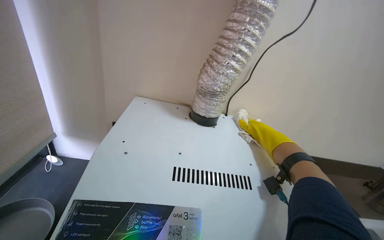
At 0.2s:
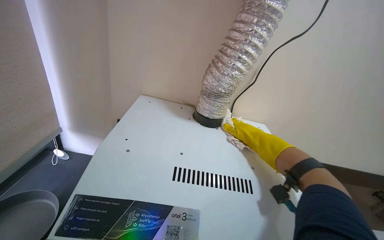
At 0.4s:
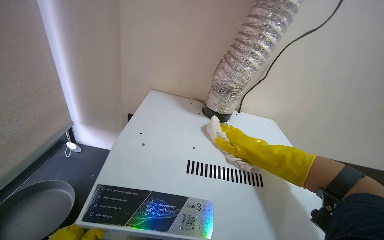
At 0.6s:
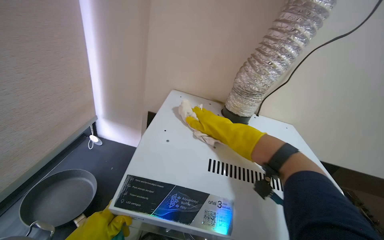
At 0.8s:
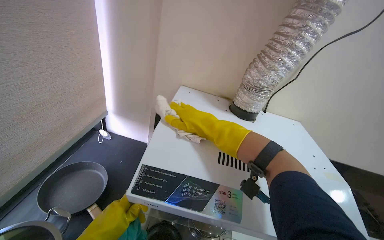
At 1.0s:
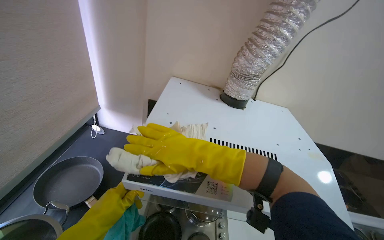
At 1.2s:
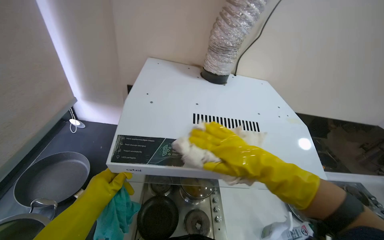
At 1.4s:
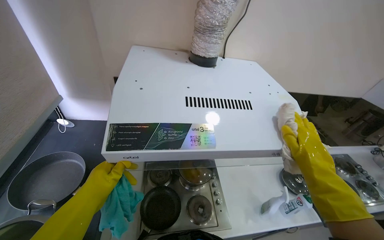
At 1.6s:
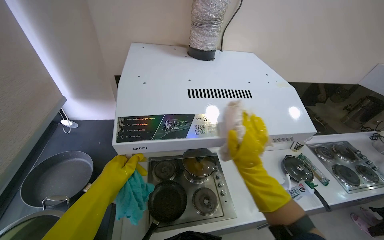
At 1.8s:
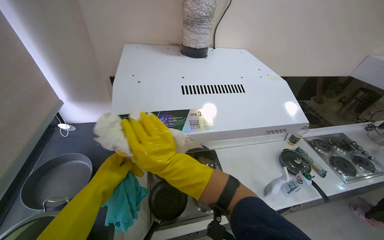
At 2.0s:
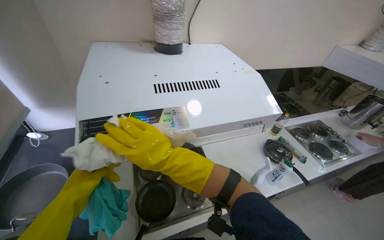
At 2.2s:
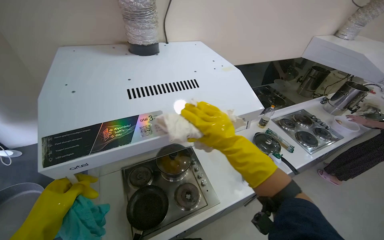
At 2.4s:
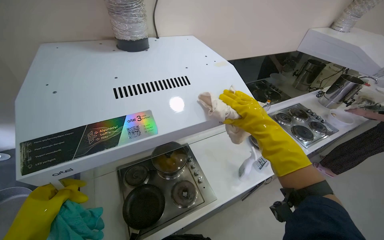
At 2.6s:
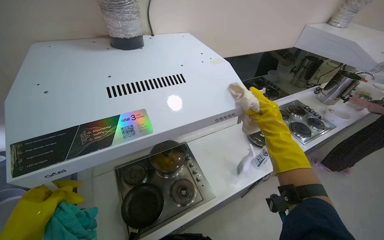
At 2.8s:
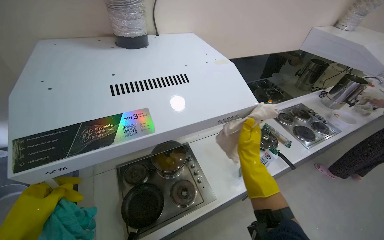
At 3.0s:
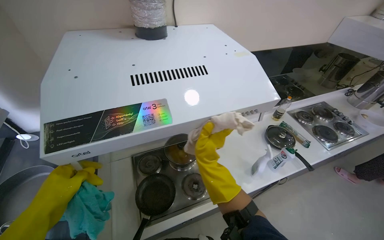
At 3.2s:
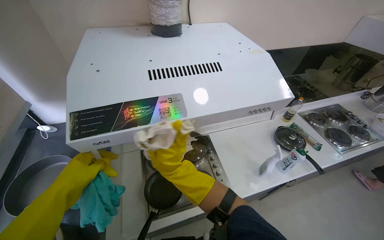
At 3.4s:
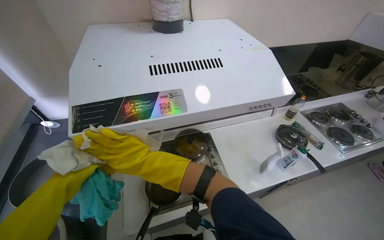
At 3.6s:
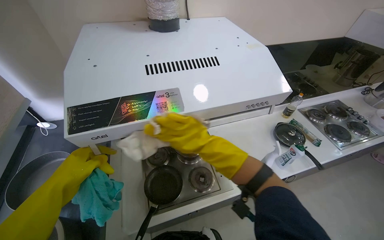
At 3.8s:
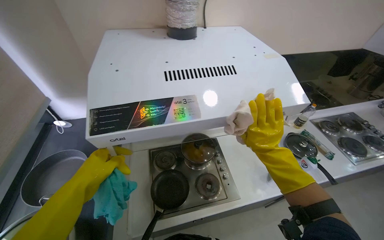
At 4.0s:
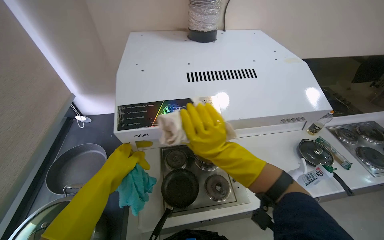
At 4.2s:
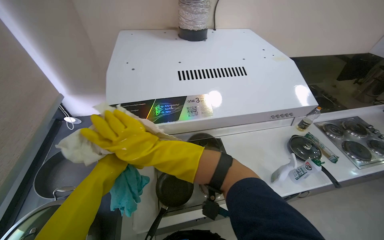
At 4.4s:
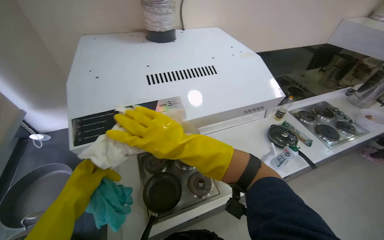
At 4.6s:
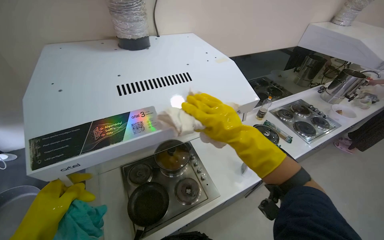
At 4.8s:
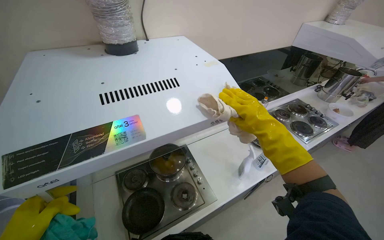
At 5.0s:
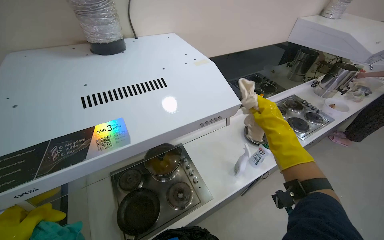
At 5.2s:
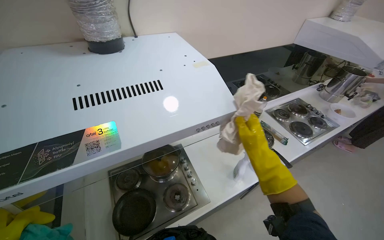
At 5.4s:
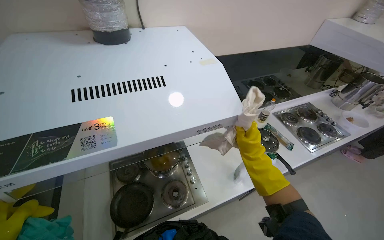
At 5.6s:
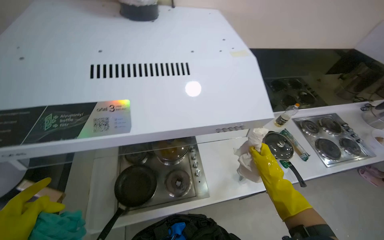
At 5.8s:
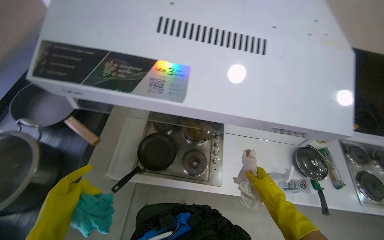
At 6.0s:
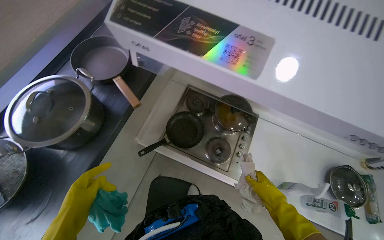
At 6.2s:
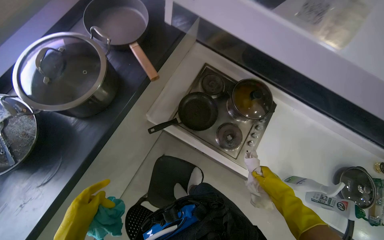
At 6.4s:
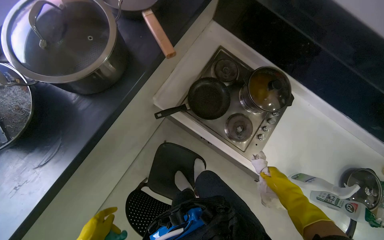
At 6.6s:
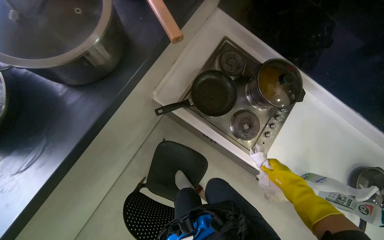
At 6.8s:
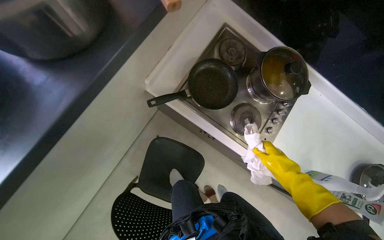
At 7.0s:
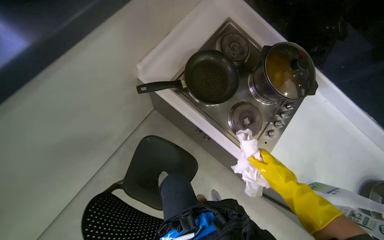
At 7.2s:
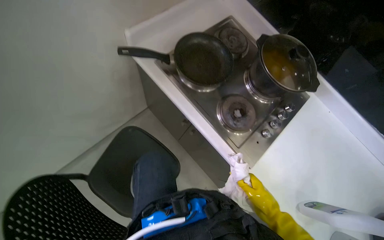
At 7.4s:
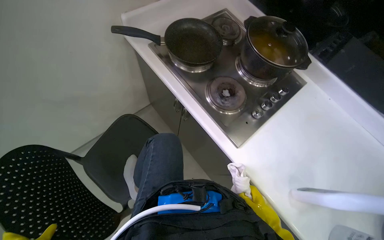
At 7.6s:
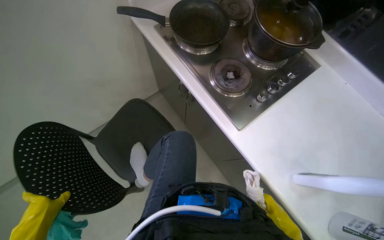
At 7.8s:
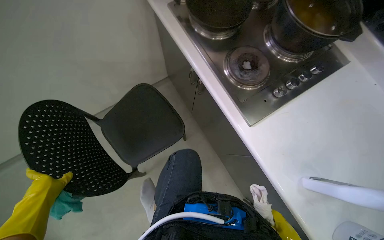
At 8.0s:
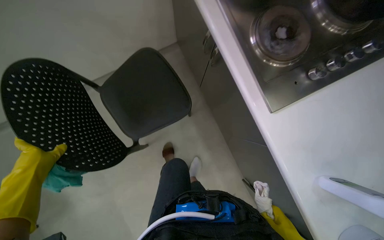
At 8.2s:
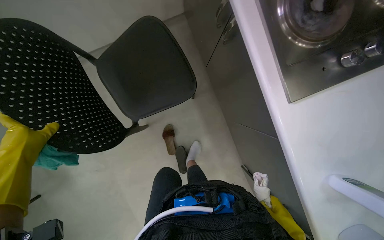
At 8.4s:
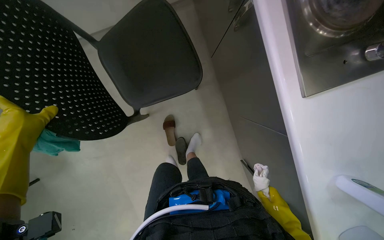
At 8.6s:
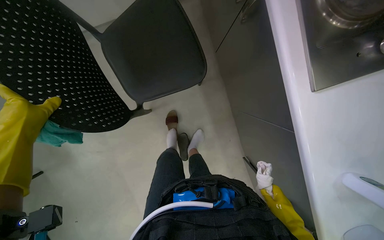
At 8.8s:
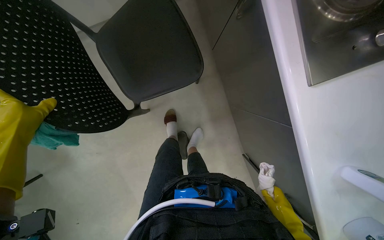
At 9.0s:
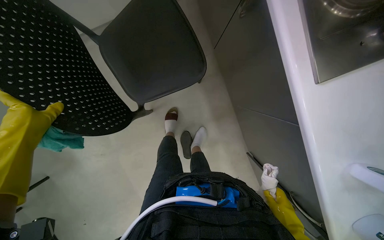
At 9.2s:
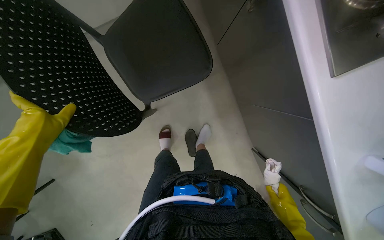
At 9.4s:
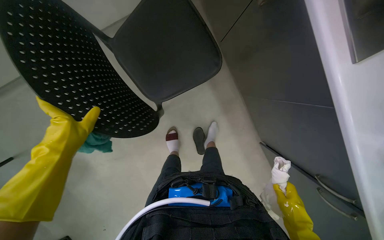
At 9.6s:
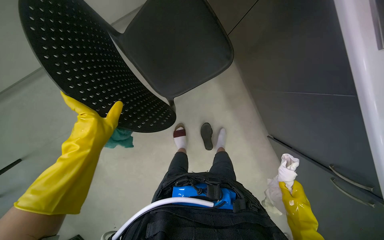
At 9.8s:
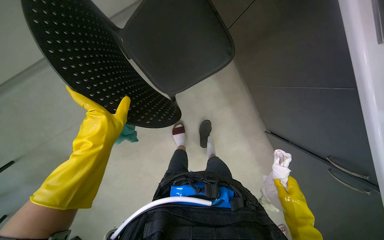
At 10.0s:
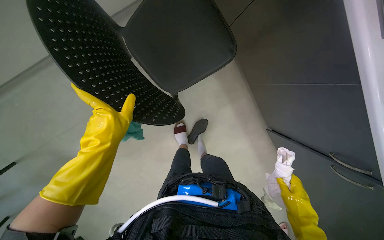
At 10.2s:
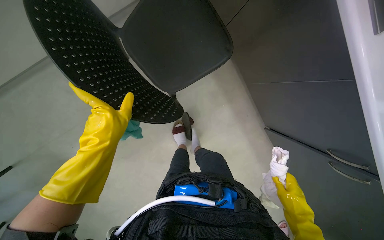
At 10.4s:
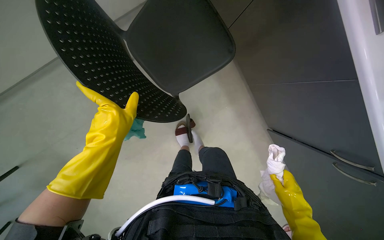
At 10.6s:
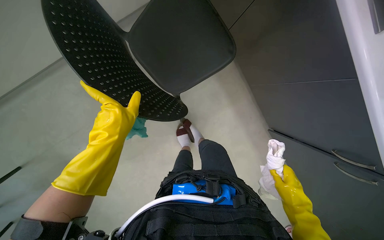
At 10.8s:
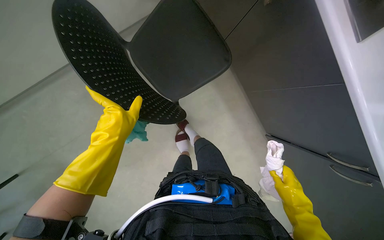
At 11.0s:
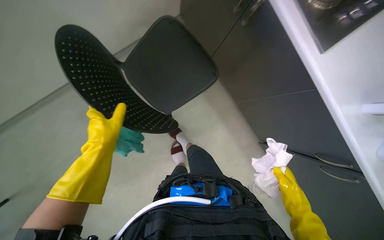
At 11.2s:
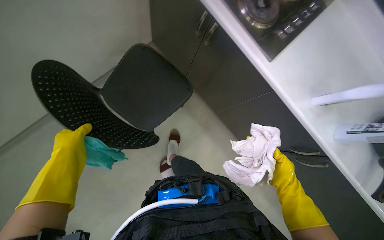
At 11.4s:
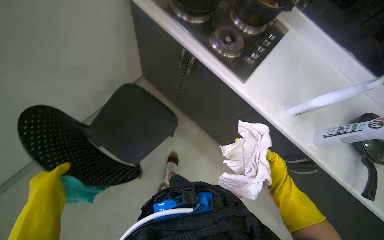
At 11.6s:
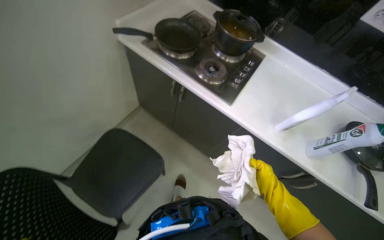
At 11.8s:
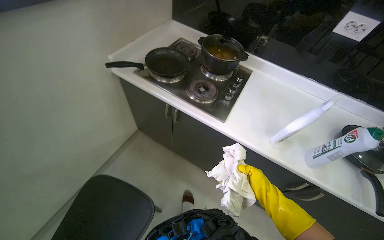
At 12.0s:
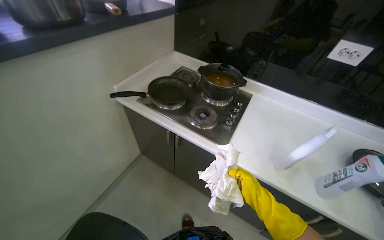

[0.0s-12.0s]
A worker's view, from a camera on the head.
Job: cleaning kitchen.
The whole recording: Wiping kitchen range hood. The worker wipes the kitchen range hood with cleaning cloths.
0.0s to 1.6s: The camera pitches downward, by some 15 degrees. The right hand goes left and right, some 30 cm each way, reversing 2 times.
1.6s to 3.0s: The right hand moves left and right over some 35 cm, changing direction 2 times.
3.0s to 4.4s: The right hand moves left and right over about 40 cm, changing direction 3 times.
4.4s to 6.0s: The wearer's head swings some 45 degrees to the left. The view tilts roughly 20 degrees downward.
6.0s to 7.6s: The wearer moves approximately 50 cm.
7.6s to 9.0s: The wearer looks about 30 degrees further downward.
10.4s to 12.0s: The view tilts some 55 degrees upward. Everything in view rotates approximately 35 degrees counterclockwise.

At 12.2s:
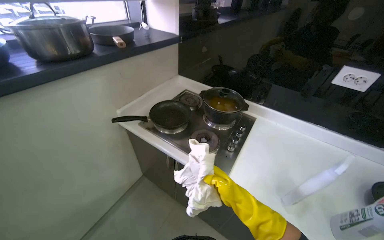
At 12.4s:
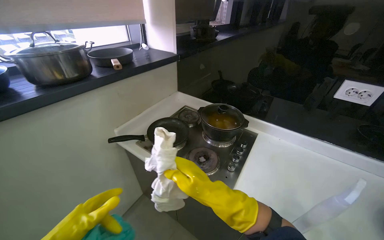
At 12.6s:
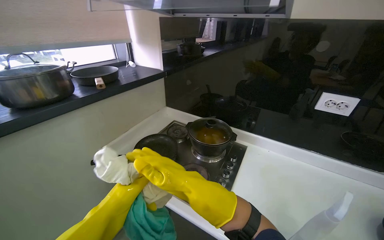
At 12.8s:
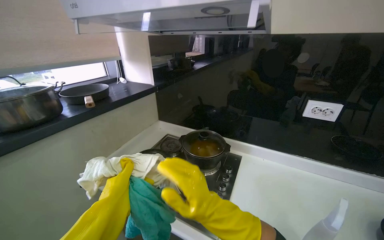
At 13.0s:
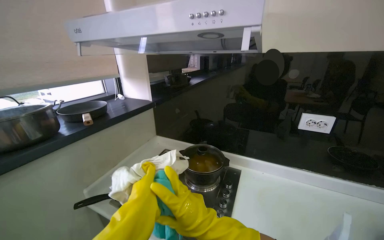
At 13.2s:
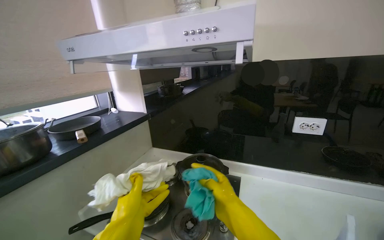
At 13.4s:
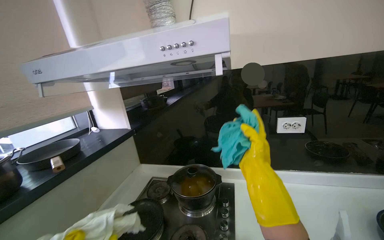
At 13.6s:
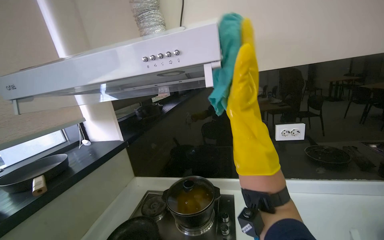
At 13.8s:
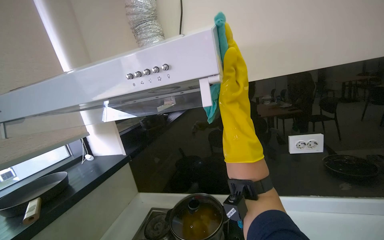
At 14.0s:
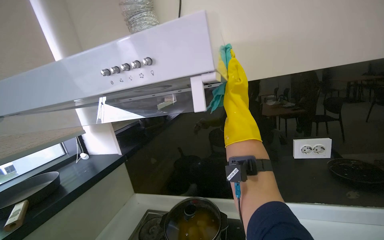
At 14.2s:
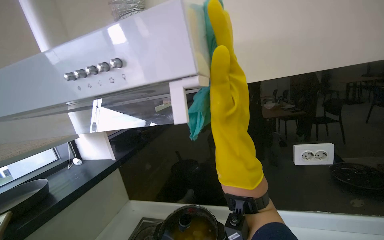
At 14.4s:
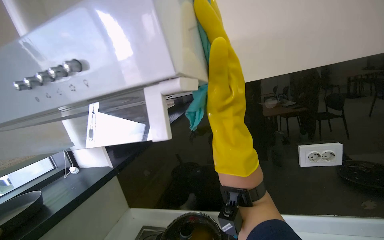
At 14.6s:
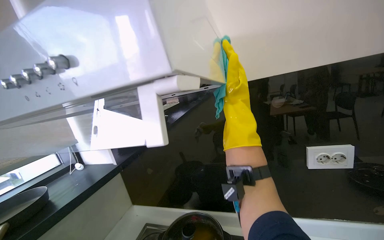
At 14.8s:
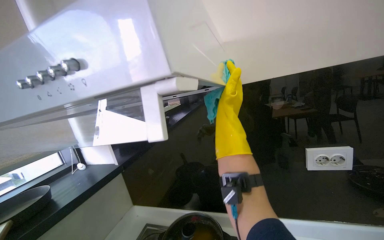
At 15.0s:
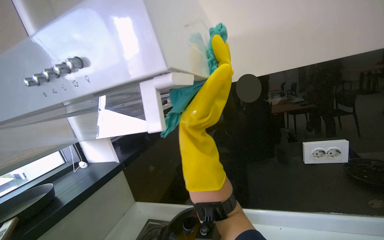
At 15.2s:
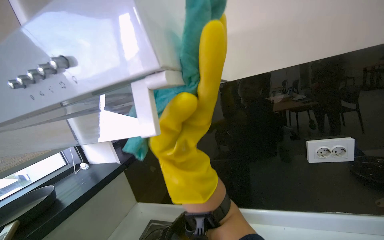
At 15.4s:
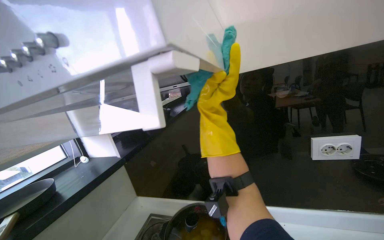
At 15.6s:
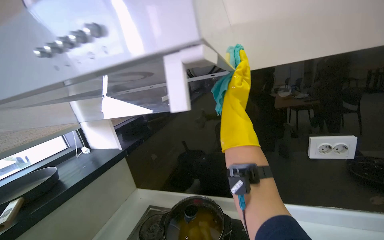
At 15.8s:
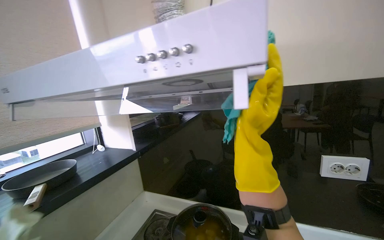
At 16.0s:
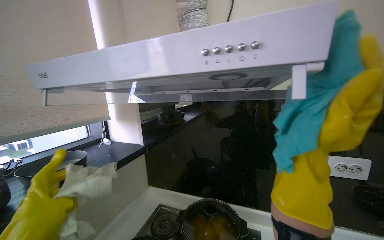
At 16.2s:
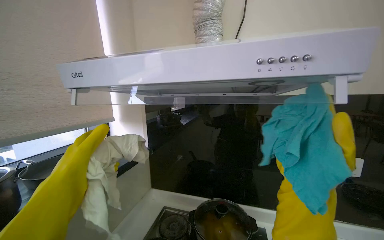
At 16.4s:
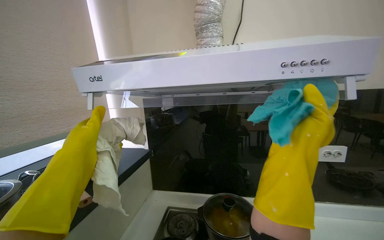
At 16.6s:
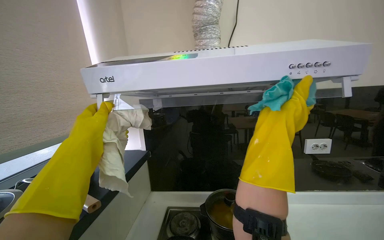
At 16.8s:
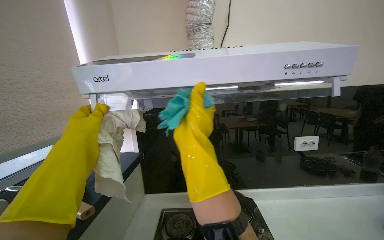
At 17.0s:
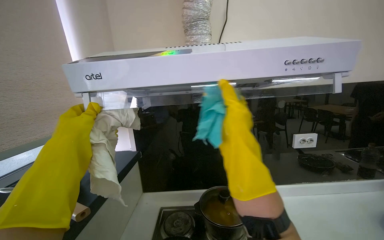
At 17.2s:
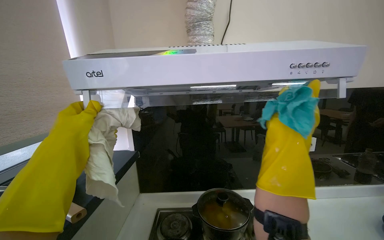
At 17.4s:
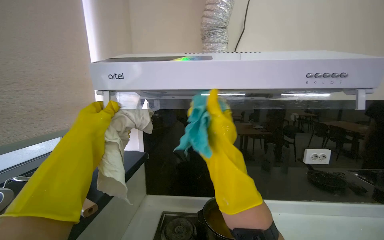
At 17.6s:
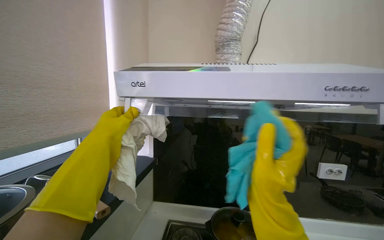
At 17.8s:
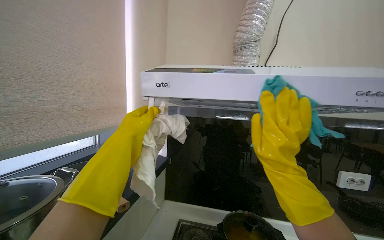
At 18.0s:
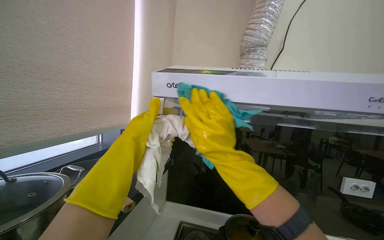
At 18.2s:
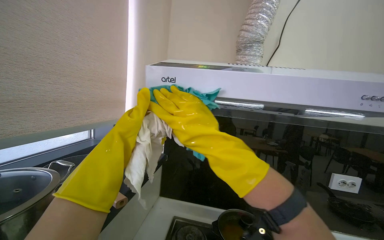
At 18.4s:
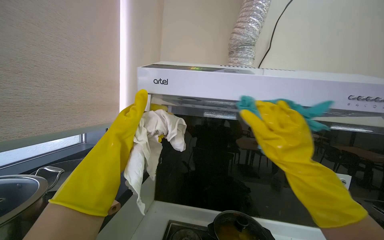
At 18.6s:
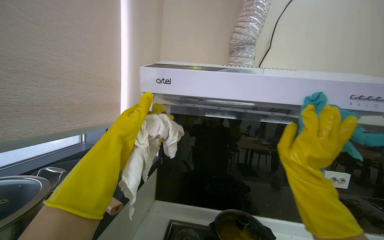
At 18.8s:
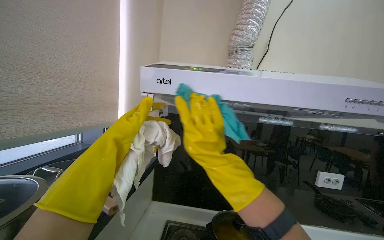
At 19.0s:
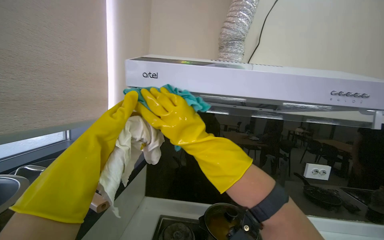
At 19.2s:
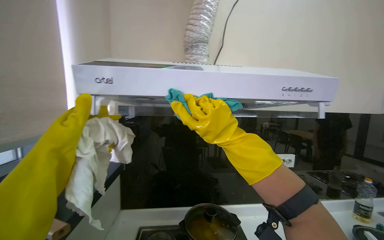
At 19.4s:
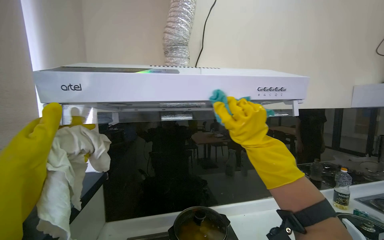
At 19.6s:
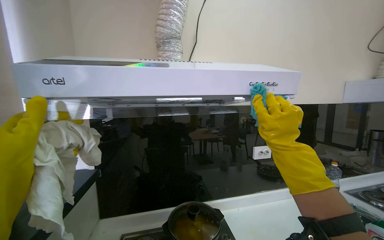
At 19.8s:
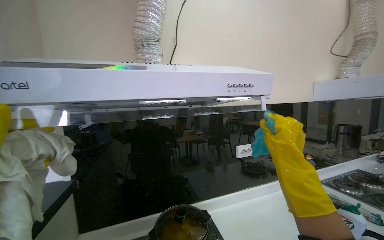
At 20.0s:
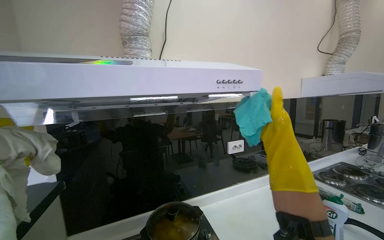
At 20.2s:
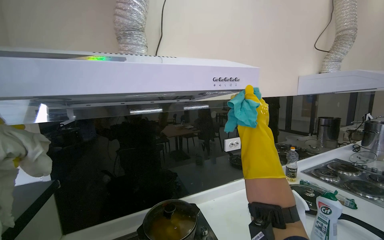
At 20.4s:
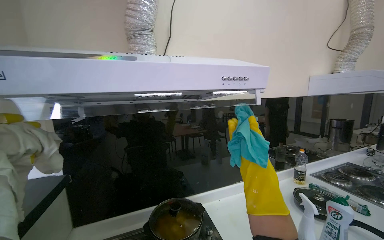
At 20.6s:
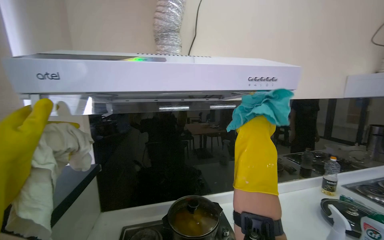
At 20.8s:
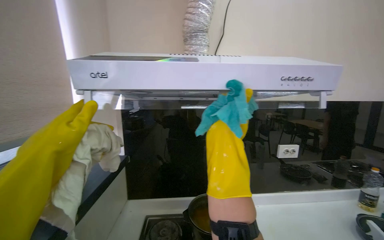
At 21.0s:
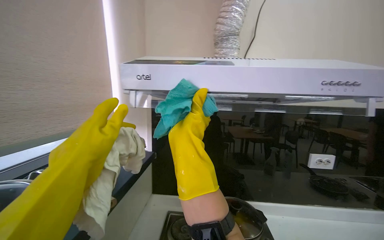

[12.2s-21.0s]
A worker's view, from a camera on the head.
Job: cleaning kitchen.
The whole recording: Wiping kitchen range hood. The worker wipes the kitchen range hood with cleaning cloths.
12.2s to 13.6s: The head rotates roughly 25 degrees to the right. The wearer looks approximately 25 degrees further upward. The right hand travels up the picture by roughly 50 cm.
13.6s to 15.2s: The right hand swings nearer and farther, some 20 cm each way, with 3 reversals.
15.2s to 16.6s: The camera is carried to the left, about 40 cm. The view pans to the right by about 15 degrees.
16.6s to 18.0s: The right hand moves left and right over approximately 25 cm, changing direction 2 times.
18.0s to 19.6s: The camera is aimed approximately 20 degrees further to the right. The right hand goes left and right, approximately 30 cm each way, reversing 2 times.
19.6s to 21.0s: The view swings approximately 15 degrees to the left.
